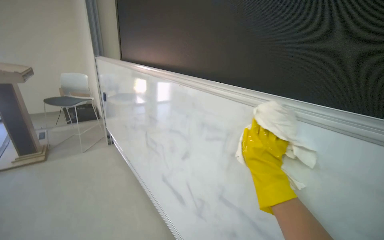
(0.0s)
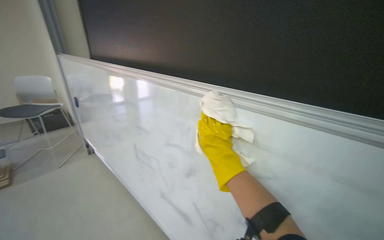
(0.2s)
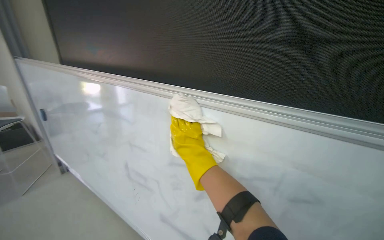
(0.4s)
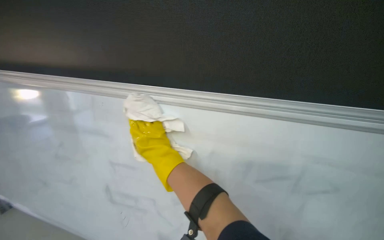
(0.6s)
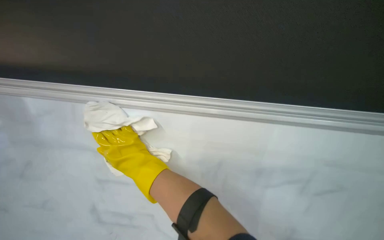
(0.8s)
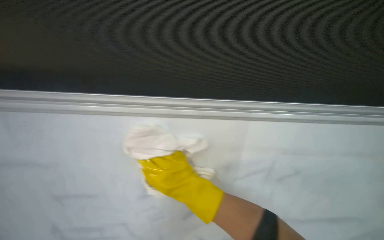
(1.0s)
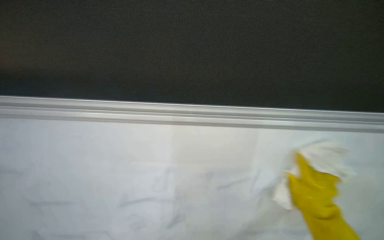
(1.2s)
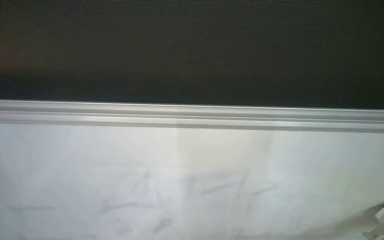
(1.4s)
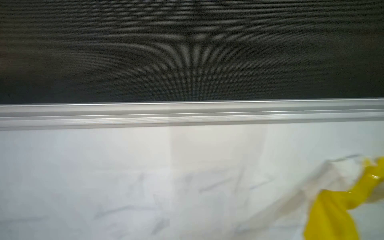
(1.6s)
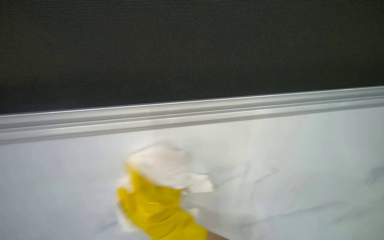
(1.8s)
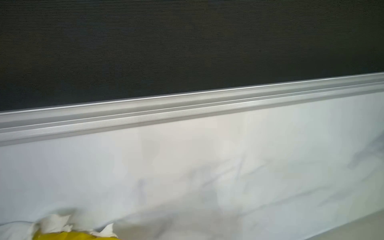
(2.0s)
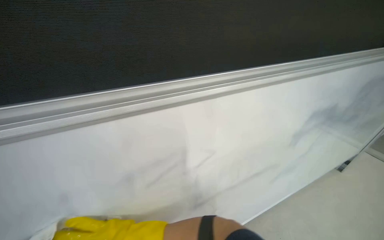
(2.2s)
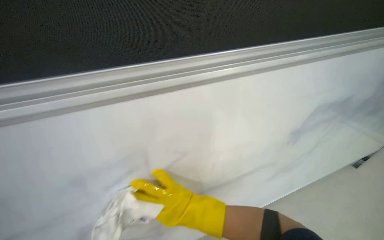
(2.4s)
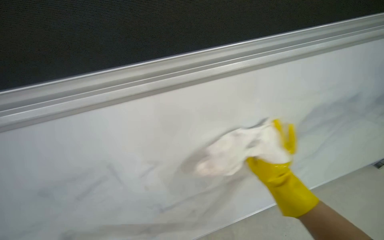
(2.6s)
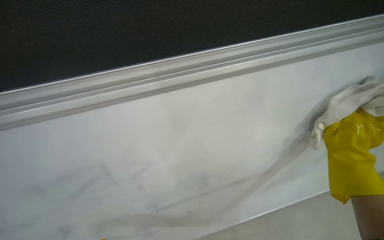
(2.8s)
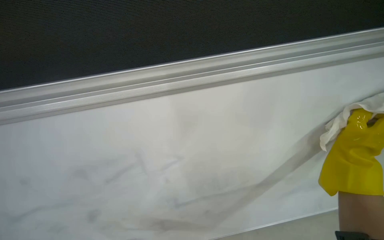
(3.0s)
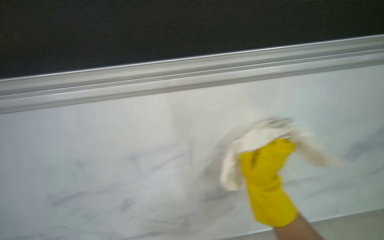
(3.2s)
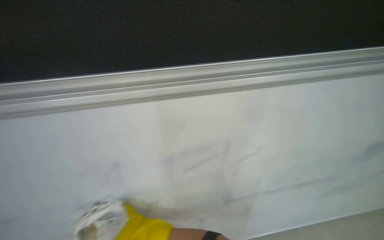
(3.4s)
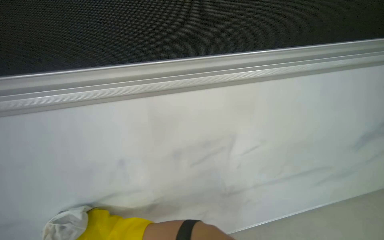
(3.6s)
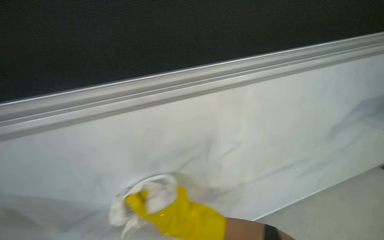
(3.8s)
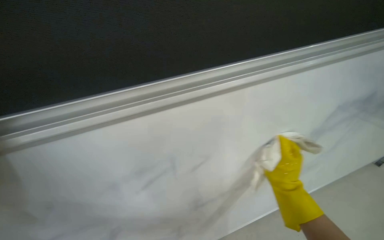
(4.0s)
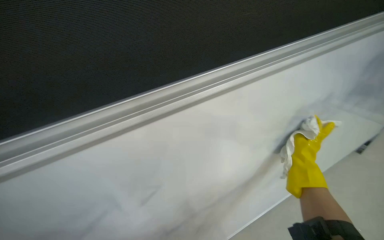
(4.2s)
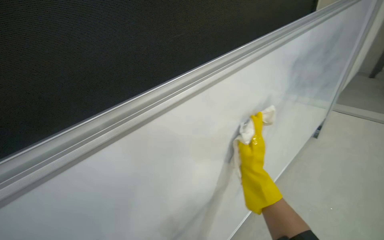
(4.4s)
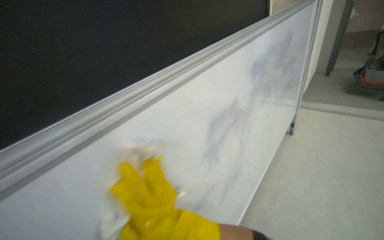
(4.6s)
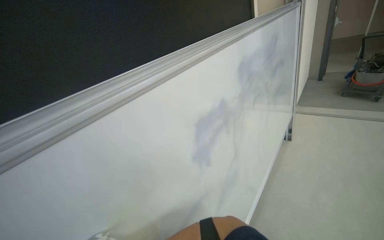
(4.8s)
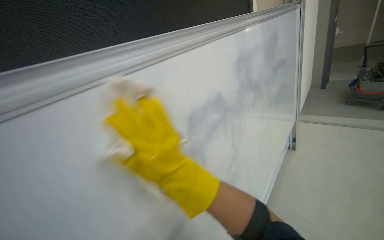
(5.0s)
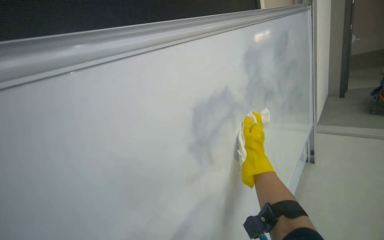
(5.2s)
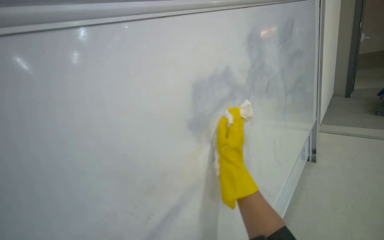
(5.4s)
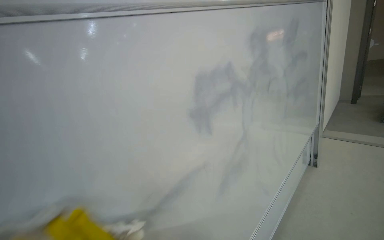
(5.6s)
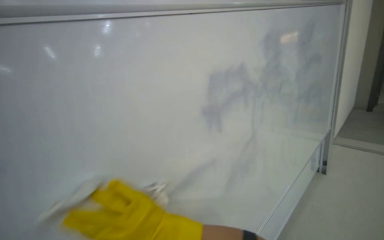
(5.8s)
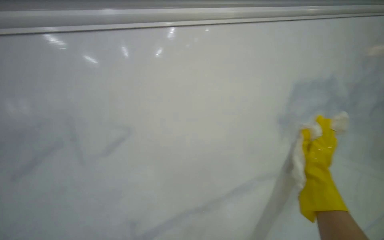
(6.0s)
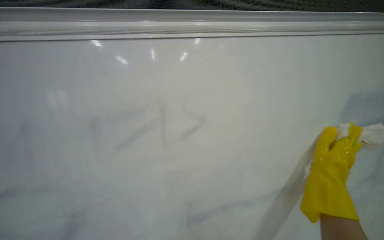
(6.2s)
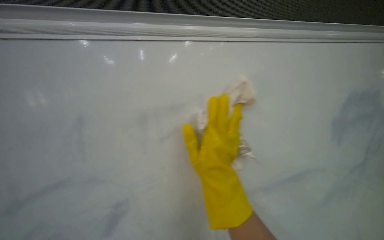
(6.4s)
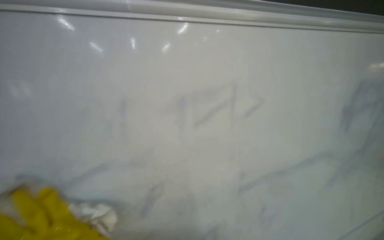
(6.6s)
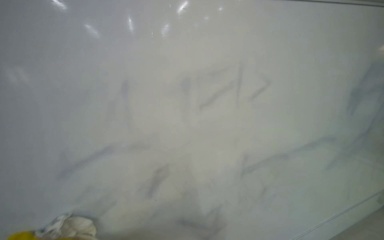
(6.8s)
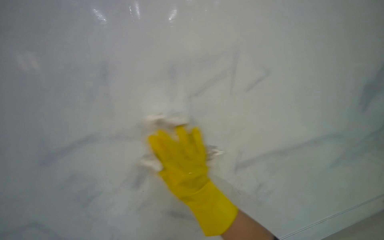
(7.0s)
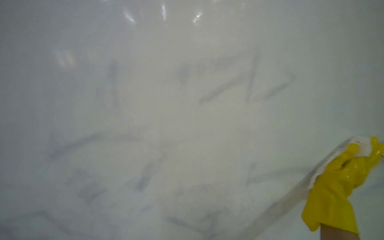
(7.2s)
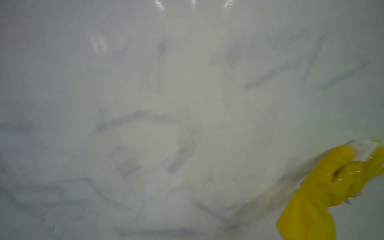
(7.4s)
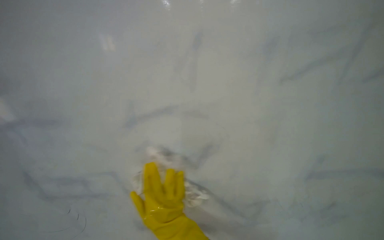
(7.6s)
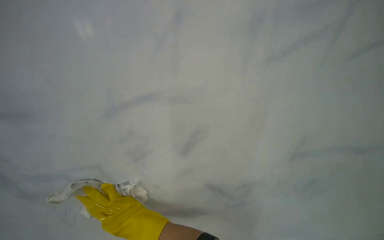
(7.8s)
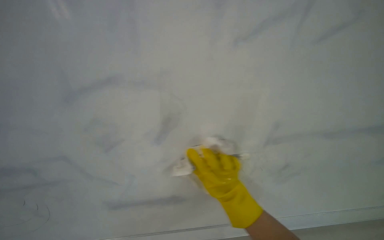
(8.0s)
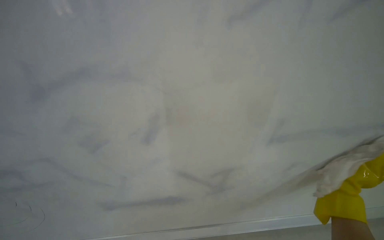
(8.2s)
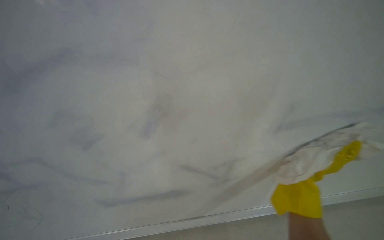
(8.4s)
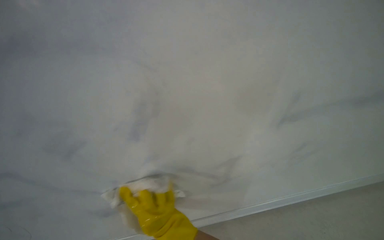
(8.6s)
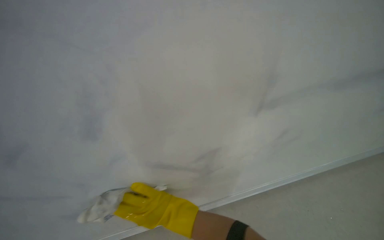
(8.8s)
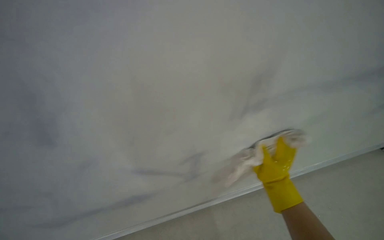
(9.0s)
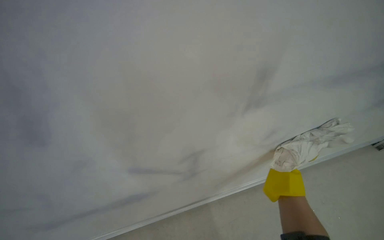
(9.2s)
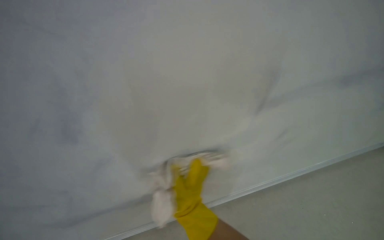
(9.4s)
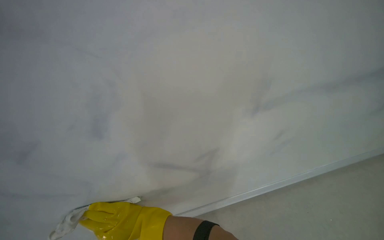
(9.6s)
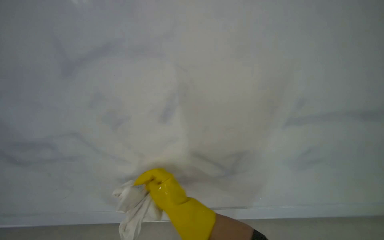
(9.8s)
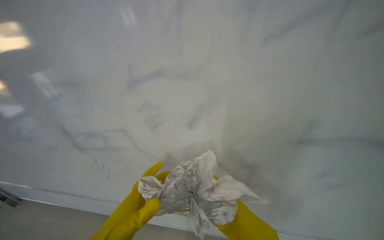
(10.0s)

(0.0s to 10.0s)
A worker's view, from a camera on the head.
Job: wiping surfaces.
The whole recording: Wiping whiteboard in lecture hall. The worker wrings a cloth and wipes the whiteboard in the lecture hall.
0.0s - 1.4s: The wearer looks about 50 degrees further to the right.
4.2s - 5.8s: The scene turns about 30 degrees counterclockwise in the picture.
8.6s - 10.0s: The view pans to the left by approximately 15 degrees.

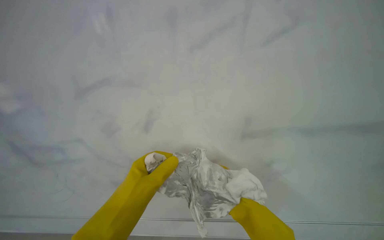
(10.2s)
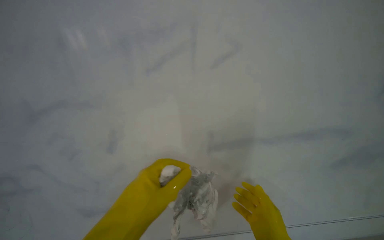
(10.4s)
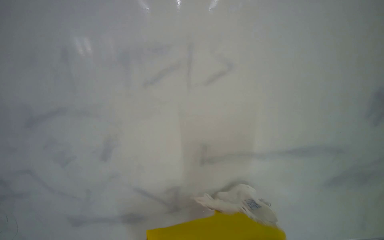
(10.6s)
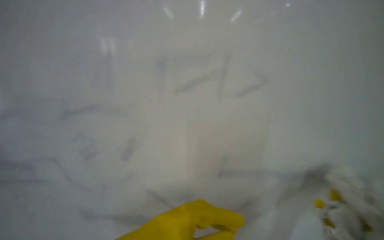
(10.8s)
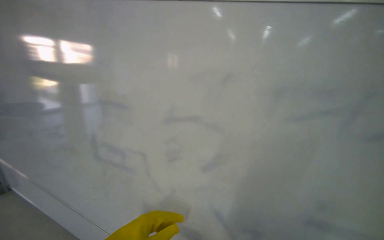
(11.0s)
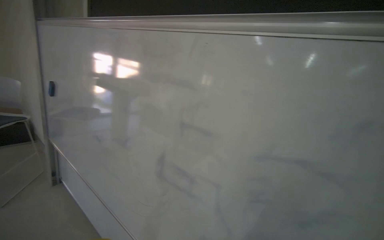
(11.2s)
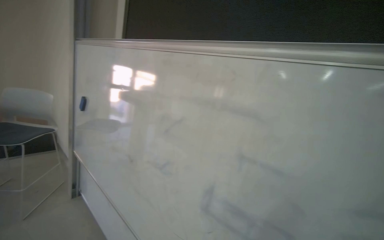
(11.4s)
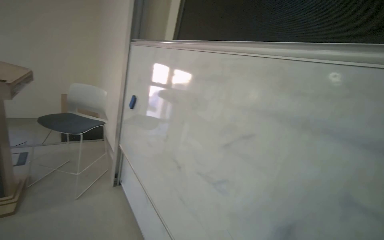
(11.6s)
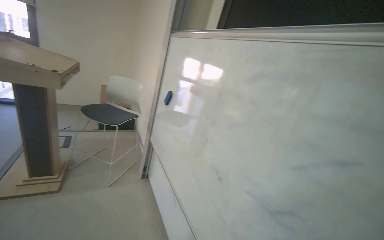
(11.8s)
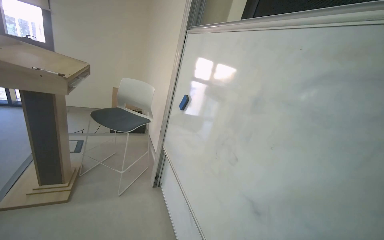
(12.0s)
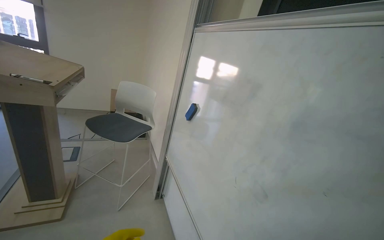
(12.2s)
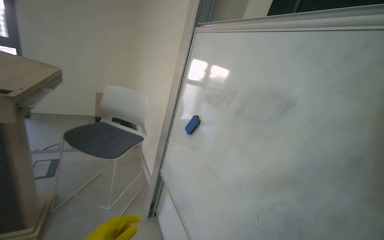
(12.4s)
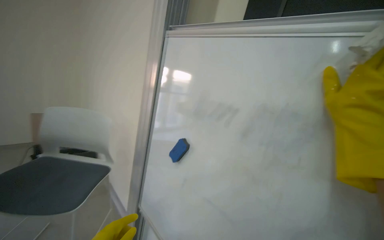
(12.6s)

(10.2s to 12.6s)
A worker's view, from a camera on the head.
Job: wiping surfaces.
The whole recording: Wiping whiteboard in lecture hall. The worker wrings a cloth and wipes the whiteboard in the lecture hall.
10.2s - 11.4s: The head travels to the left, some 40 cm.
11.4s - 12.6s: The wearer moves about 1 m.

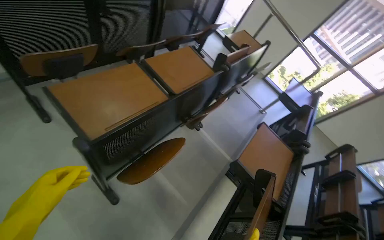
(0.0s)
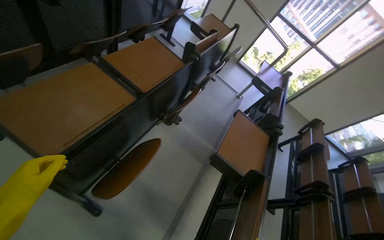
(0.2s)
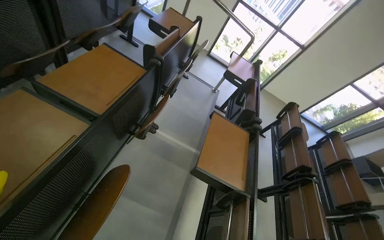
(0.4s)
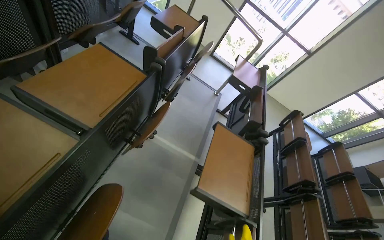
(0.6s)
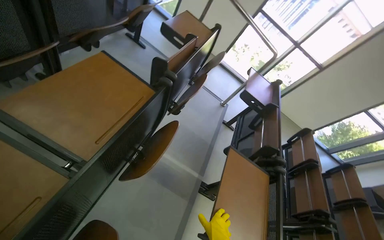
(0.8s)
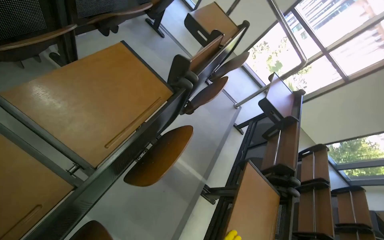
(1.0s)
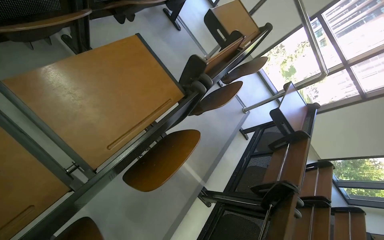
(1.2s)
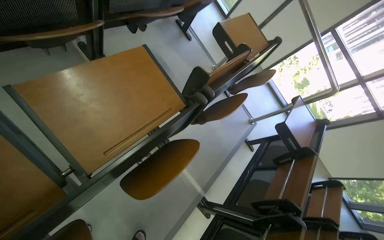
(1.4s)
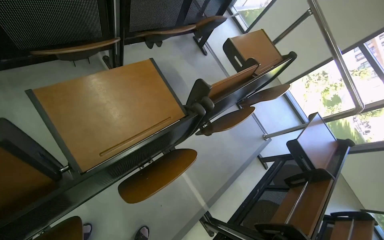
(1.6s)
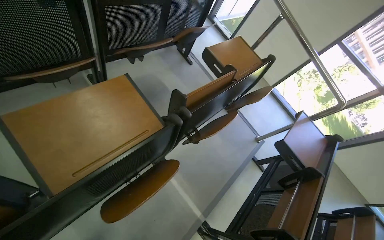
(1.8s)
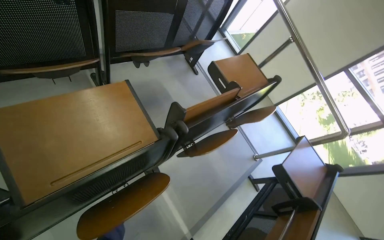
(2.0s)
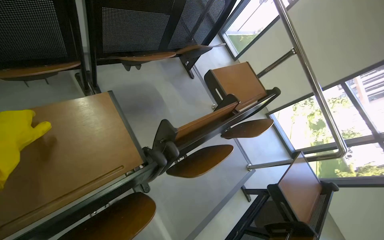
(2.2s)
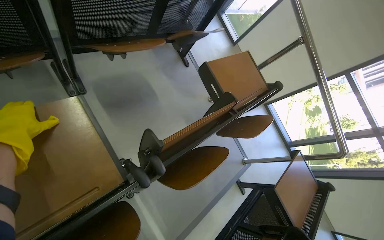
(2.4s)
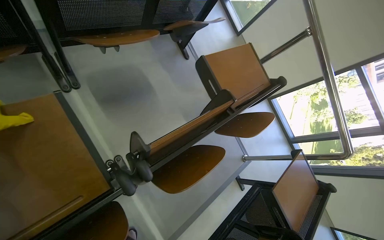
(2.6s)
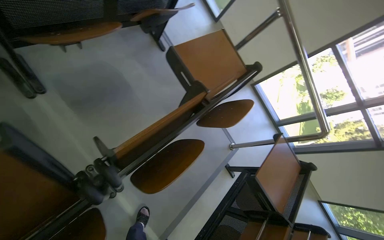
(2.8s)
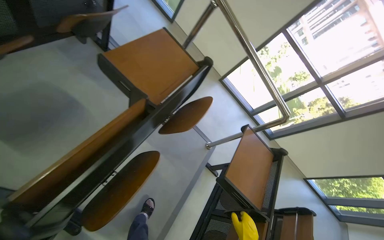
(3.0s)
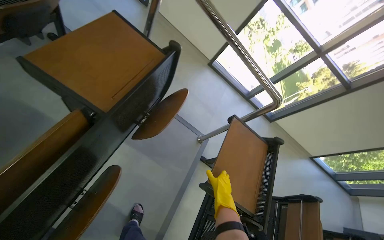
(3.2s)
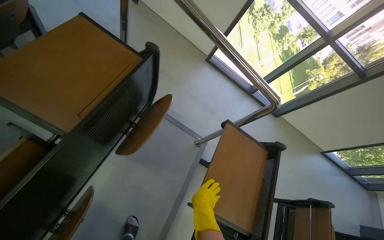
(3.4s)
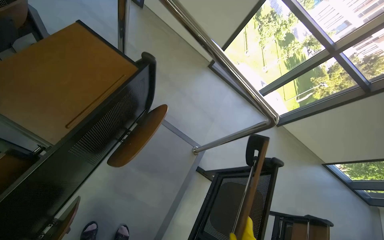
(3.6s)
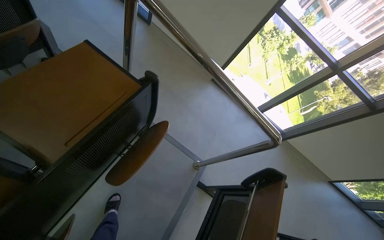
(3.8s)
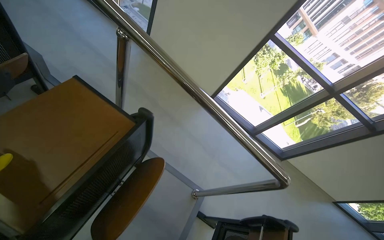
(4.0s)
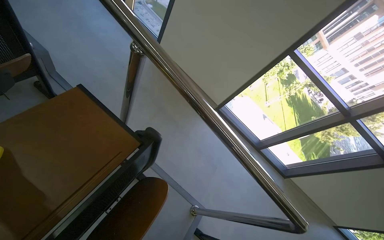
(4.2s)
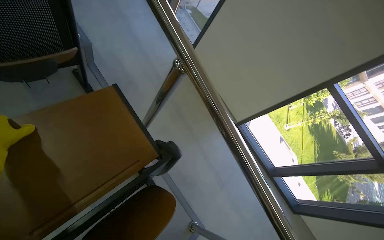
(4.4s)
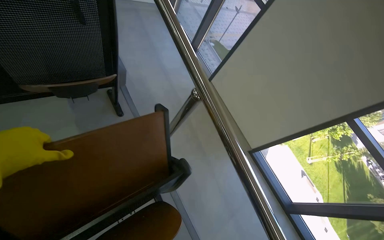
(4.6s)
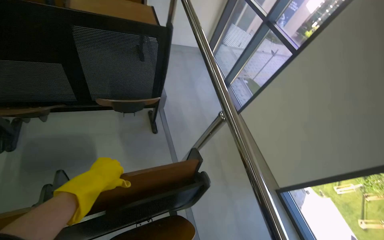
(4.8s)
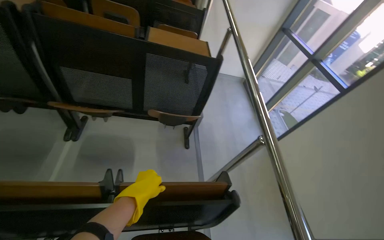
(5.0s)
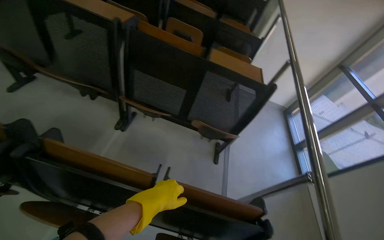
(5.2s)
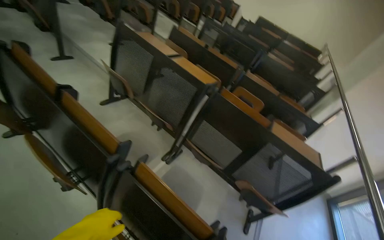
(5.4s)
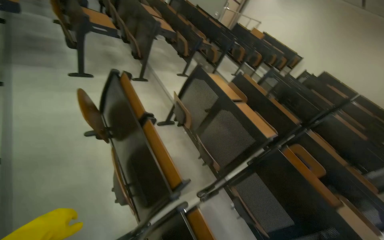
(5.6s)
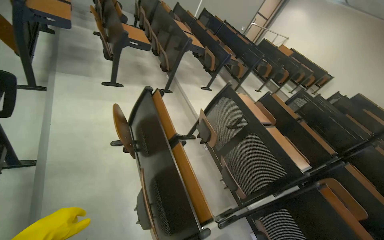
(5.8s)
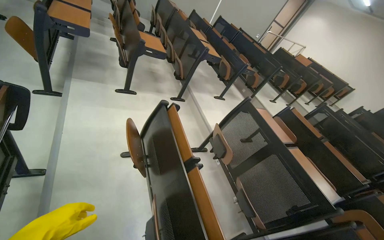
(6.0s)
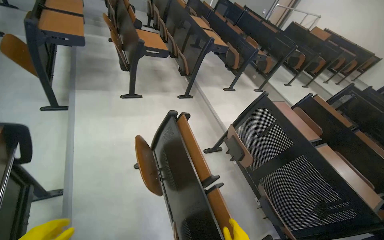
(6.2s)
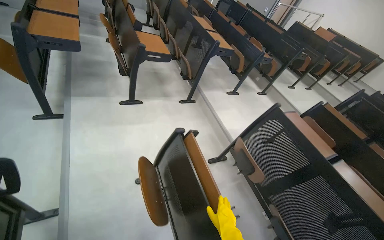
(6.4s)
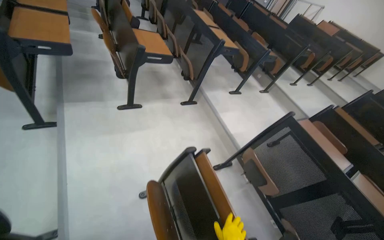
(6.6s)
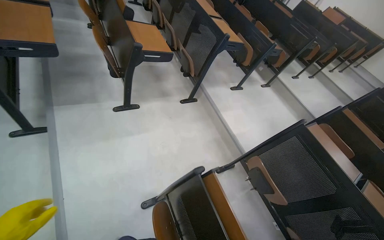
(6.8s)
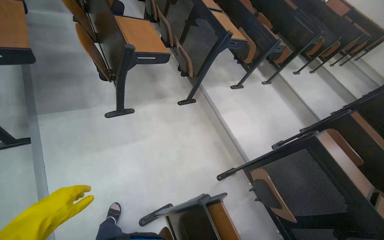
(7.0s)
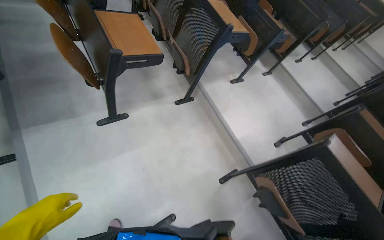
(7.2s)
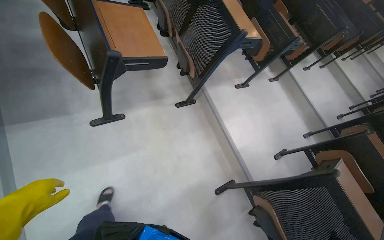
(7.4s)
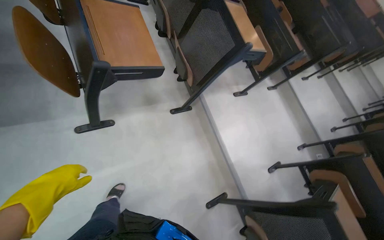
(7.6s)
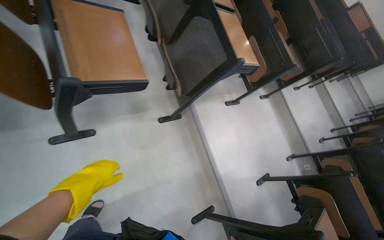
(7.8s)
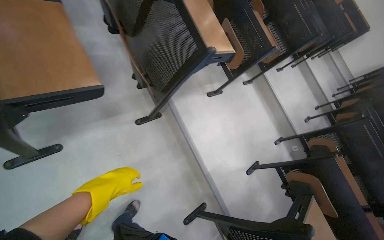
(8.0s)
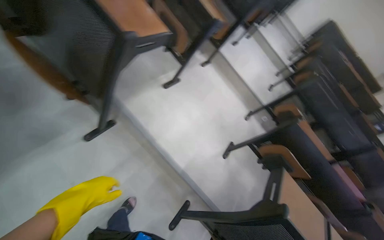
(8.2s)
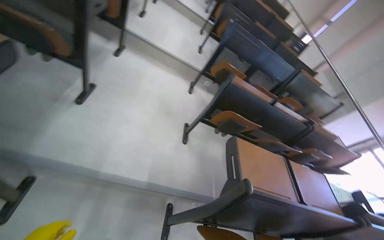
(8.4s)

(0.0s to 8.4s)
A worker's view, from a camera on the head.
Job: organizing items.
The whole recording: Closing lecture hall desks. The worker closes the foldable desks in the lecture hall.
0.0s - 1.4s: The camera is carried roughly 70 cm.
1.4s - 2.8s: The camera travels some 60 cm.
2.8s - 4.2s: The camera travels roughly 90 cm.
4.2s - 5.6s: The camera is carried roughly 90 cm. The wearer looks about 105 degrees further to the left. The camera pitches upward, by approximately 60 degrees.
5.6s - 7.0s: The wearer moves about 1.5 m.
7.0s - 8.4s: The head travels approximately 1 m. The wearer looks some 50 degrees further to the right. The view tips downward by some 25 degrees.
